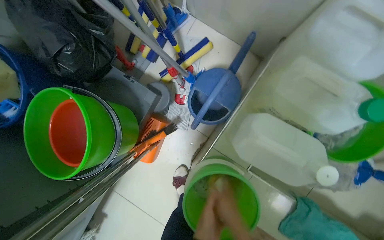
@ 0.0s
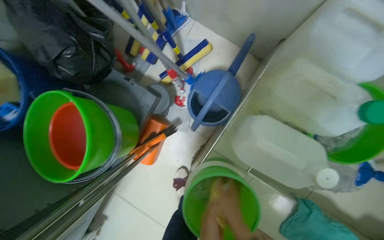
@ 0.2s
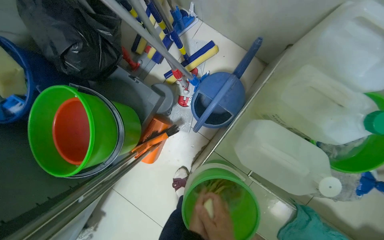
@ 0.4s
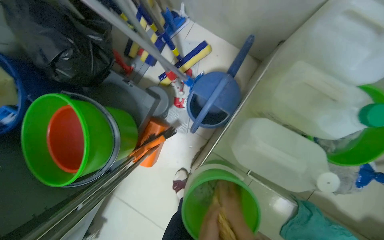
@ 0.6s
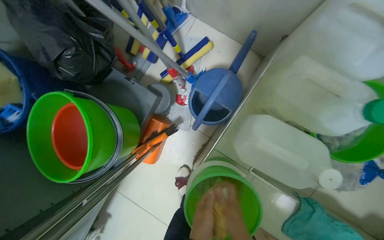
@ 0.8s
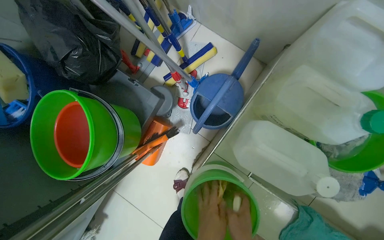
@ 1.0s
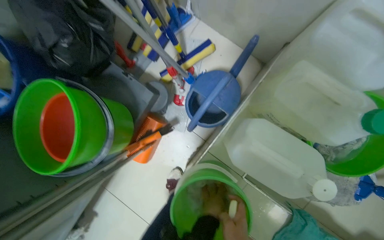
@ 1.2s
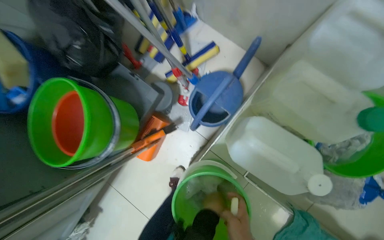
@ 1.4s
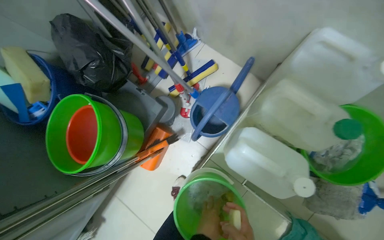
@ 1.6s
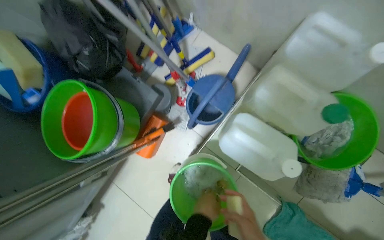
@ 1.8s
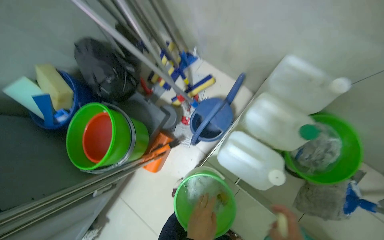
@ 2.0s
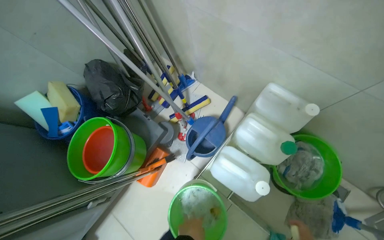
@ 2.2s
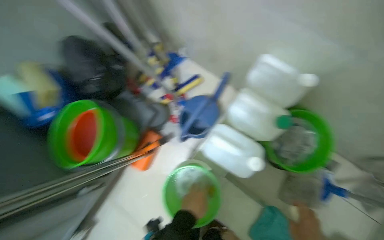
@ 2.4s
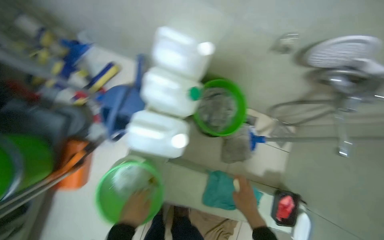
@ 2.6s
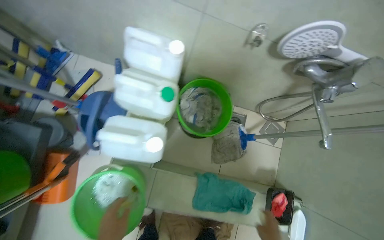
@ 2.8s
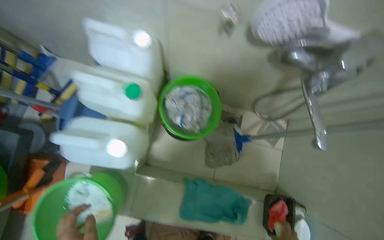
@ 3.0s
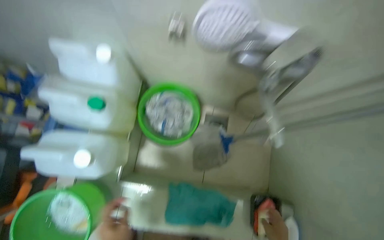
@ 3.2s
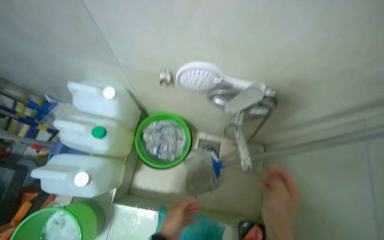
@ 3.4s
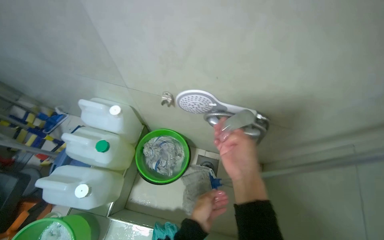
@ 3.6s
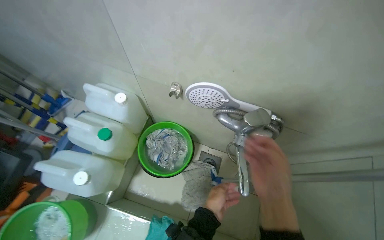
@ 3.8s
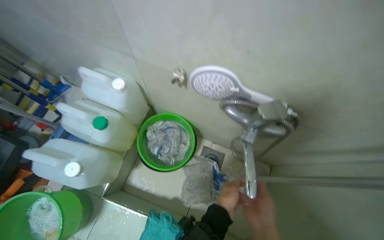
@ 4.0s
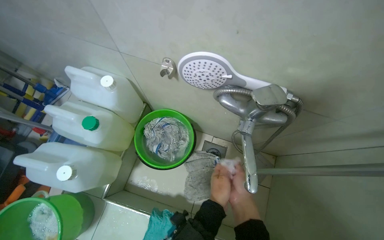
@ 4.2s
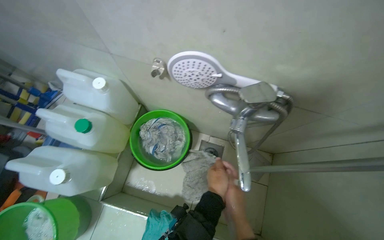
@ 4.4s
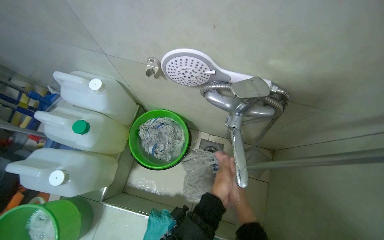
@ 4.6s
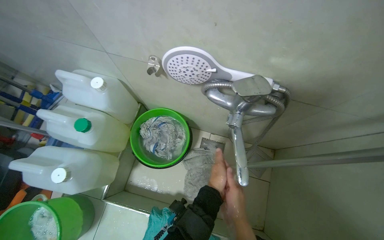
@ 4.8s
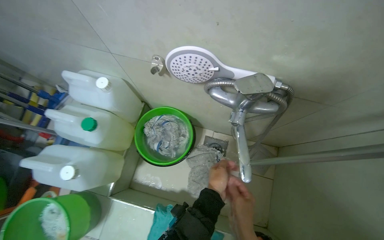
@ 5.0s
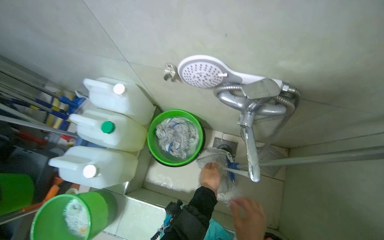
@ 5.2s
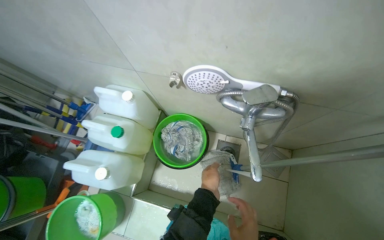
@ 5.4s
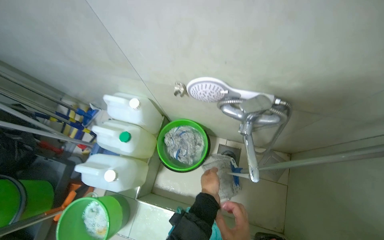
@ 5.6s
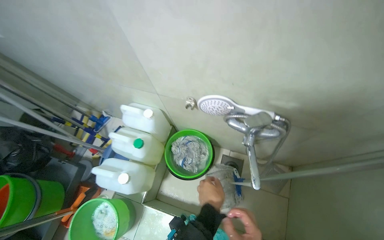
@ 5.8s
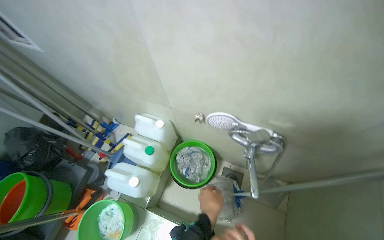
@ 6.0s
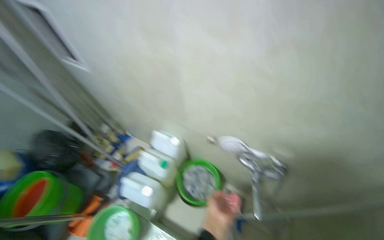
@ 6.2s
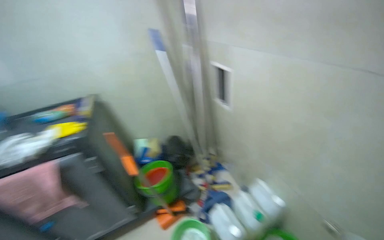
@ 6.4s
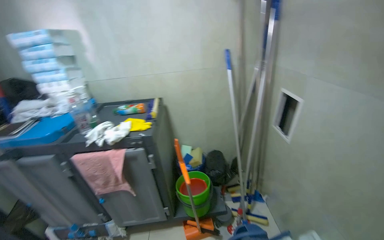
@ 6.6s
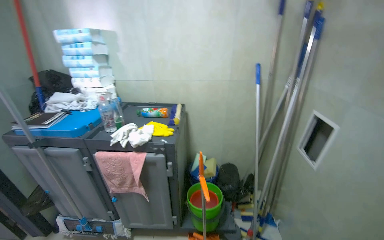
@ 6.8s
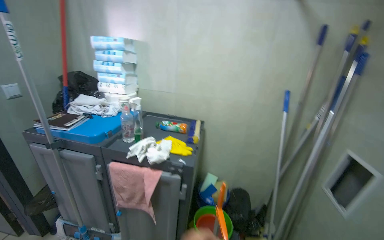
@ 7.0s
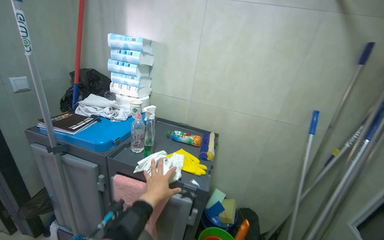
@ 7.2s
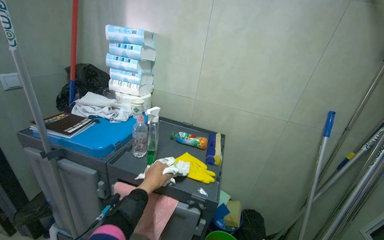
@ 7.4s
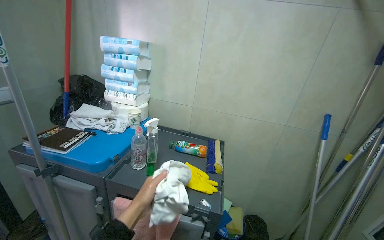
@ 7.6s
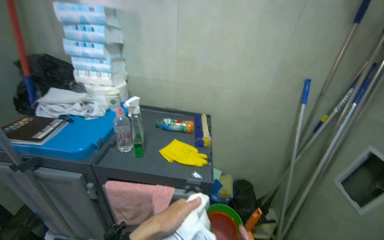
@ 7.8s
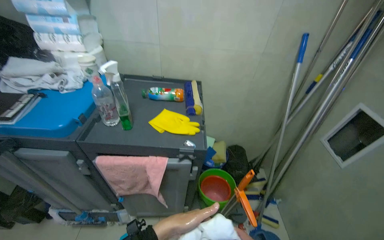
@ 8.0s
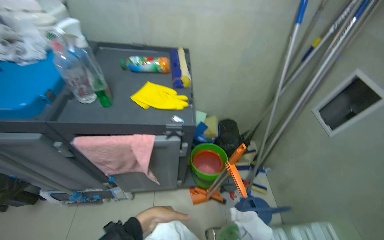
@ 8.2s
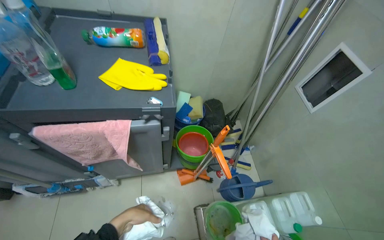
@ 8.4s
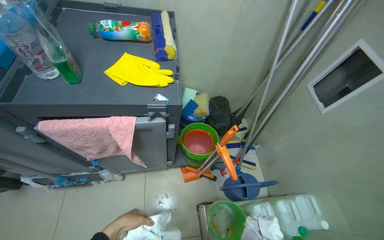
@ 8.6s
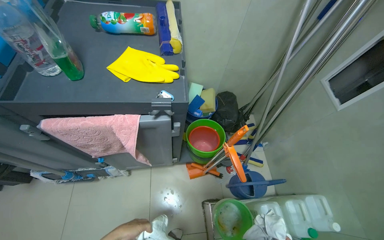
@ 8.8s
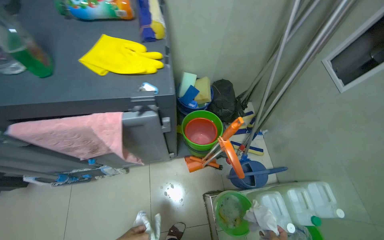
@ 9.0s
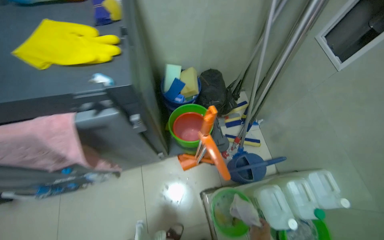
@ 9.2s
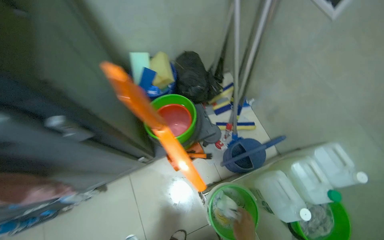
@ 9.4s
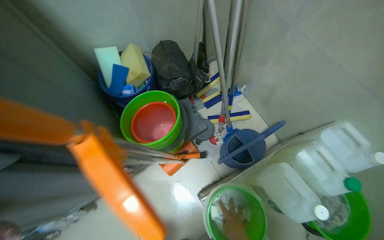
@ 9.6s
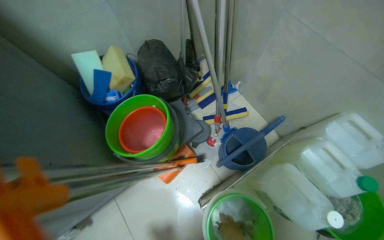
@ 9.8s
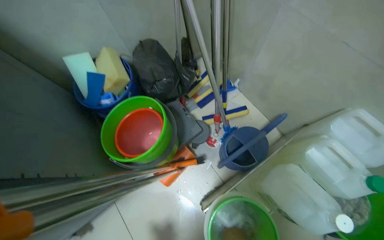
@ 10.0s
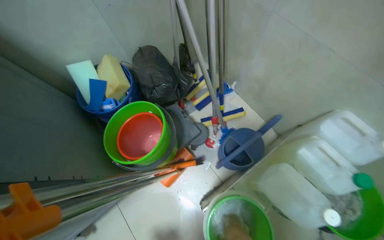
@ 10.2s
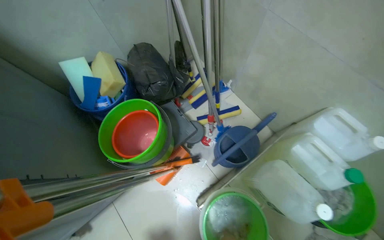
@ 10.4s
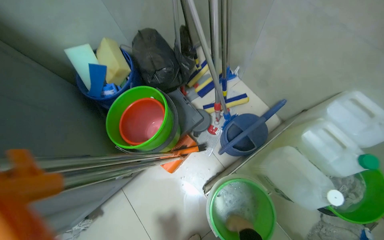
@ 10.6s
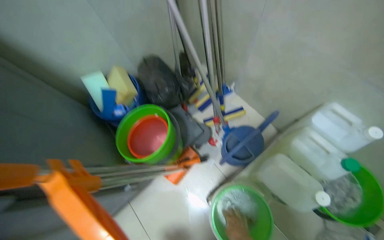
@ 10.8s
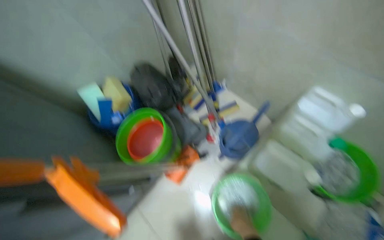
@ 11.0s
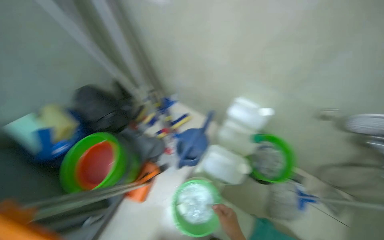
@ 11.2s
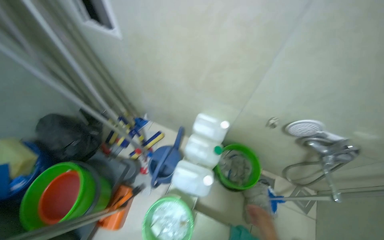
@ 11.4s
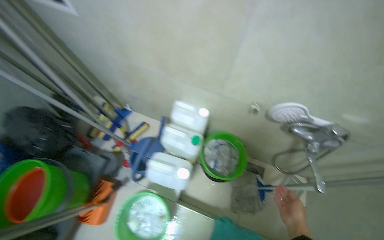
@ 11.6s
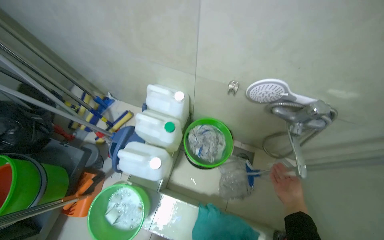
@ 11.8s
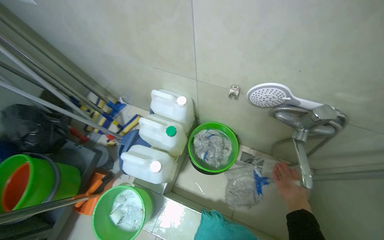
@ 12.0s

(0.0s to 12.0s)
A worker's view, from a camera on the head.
Job: preparing cleaning supplies.
The whole recording: Washing cleaning cloths. The worker washes and rinses cleaning cloths in a bucket with soap and water.
1.6s - 3.0s: The wearer looks some 25 degrees further to the right.
7.6s - 9.0s: The head turns to the right by roughly 20 degrees. The camera pitches downward, by about 45 degrees.
9.0s - 10.4s: The head travels about 40 cm. The scene turns roughly 30 degrees counterclockwise in the picture.
10.4s - 12.0s: The wearer moves to the right, about 50 cm.

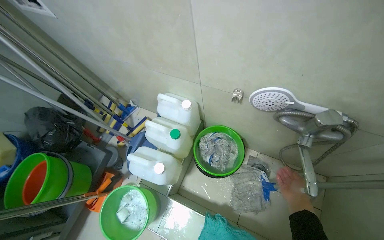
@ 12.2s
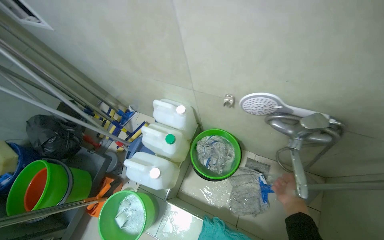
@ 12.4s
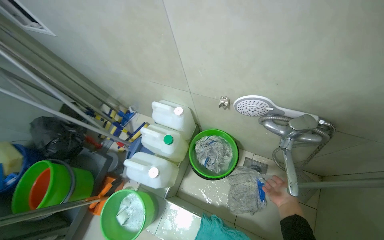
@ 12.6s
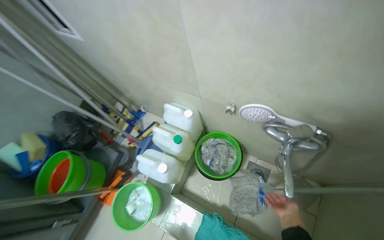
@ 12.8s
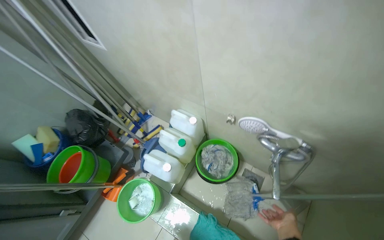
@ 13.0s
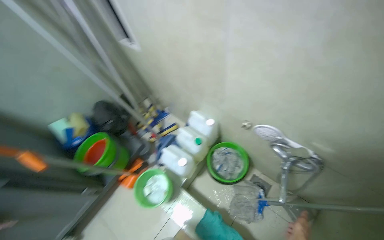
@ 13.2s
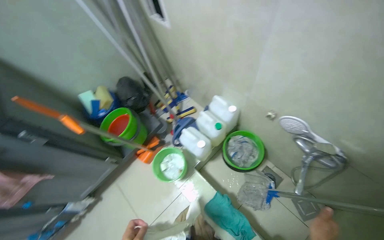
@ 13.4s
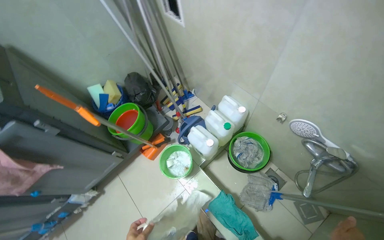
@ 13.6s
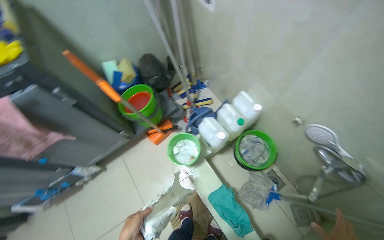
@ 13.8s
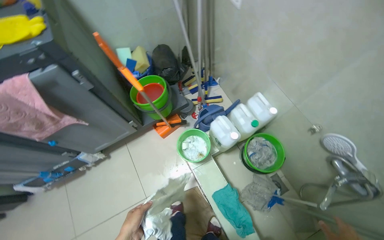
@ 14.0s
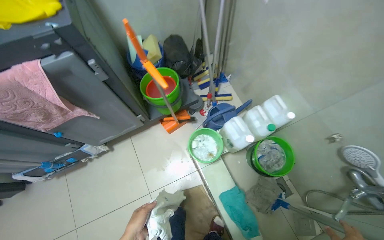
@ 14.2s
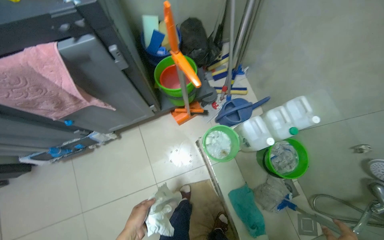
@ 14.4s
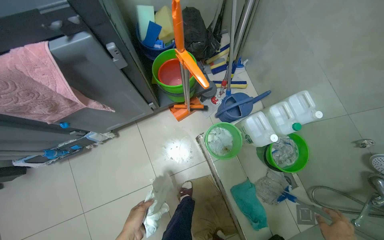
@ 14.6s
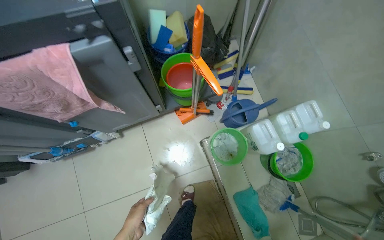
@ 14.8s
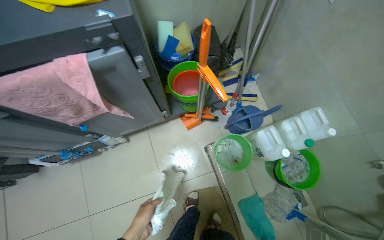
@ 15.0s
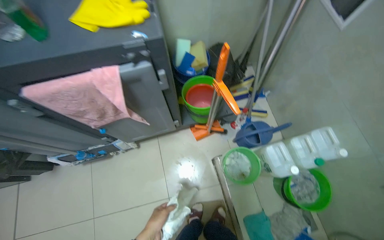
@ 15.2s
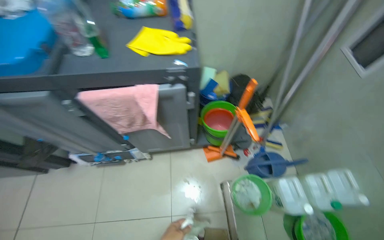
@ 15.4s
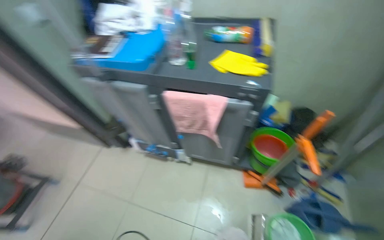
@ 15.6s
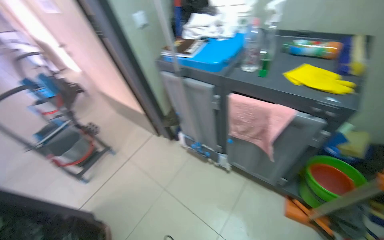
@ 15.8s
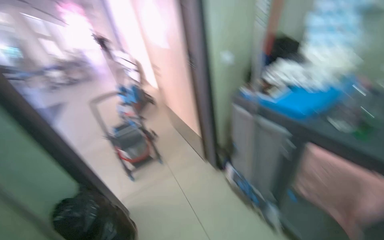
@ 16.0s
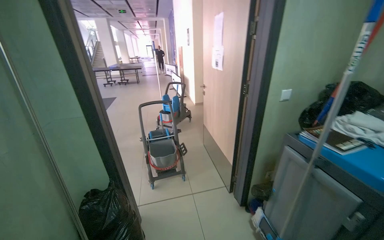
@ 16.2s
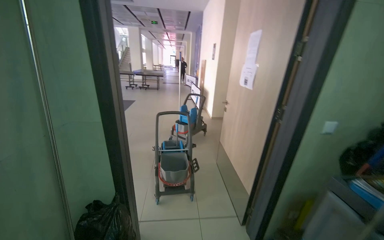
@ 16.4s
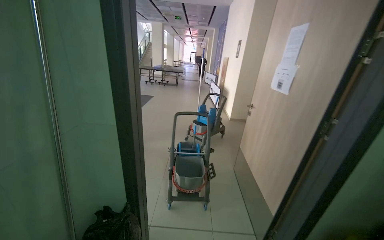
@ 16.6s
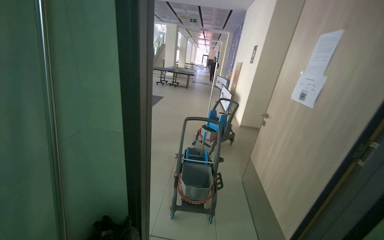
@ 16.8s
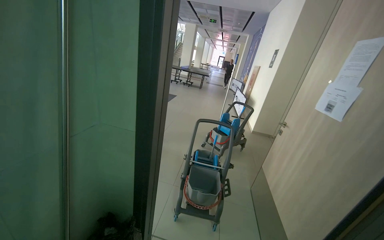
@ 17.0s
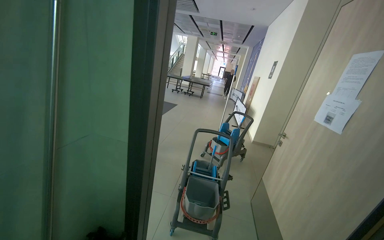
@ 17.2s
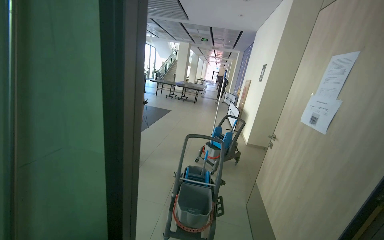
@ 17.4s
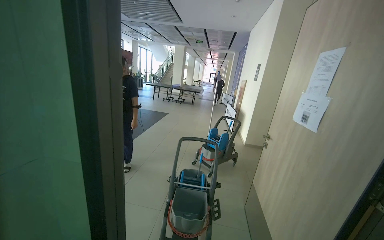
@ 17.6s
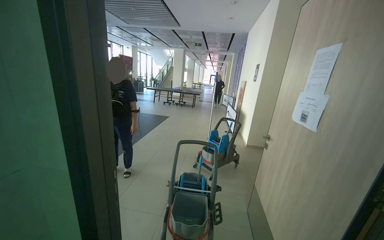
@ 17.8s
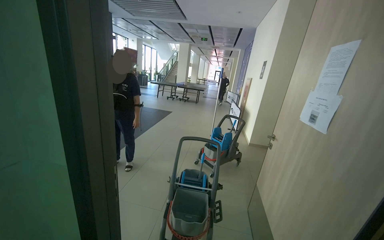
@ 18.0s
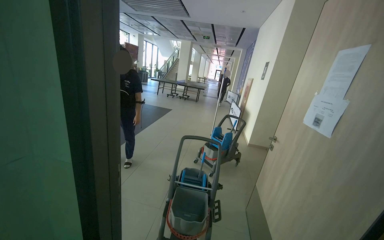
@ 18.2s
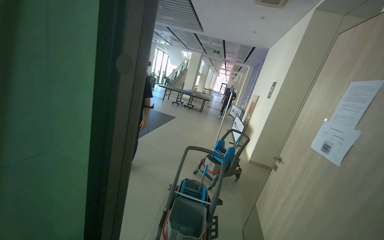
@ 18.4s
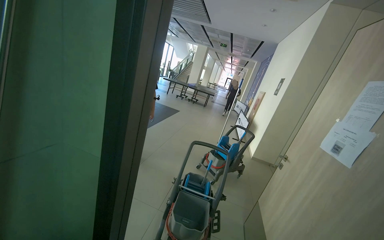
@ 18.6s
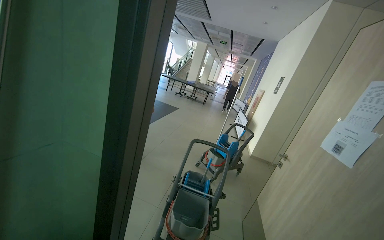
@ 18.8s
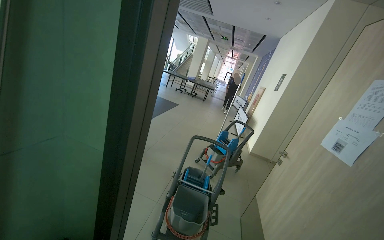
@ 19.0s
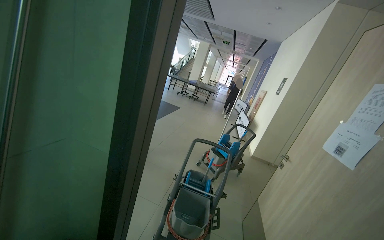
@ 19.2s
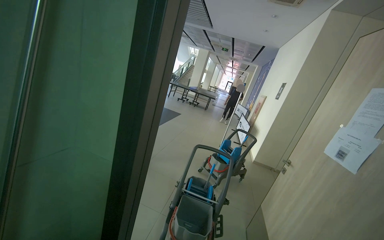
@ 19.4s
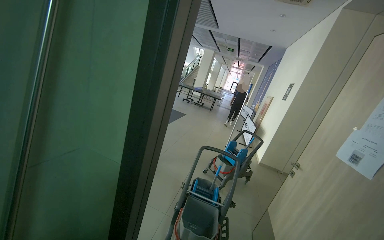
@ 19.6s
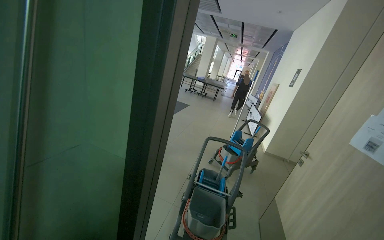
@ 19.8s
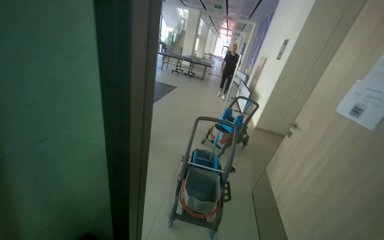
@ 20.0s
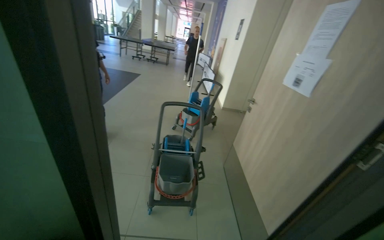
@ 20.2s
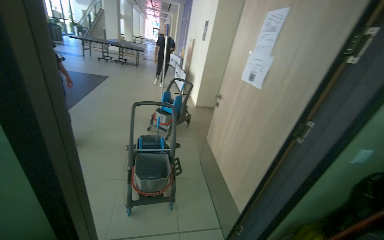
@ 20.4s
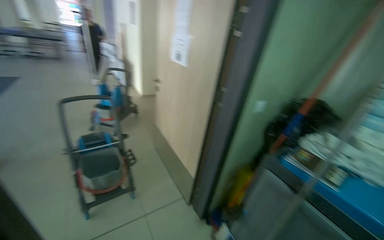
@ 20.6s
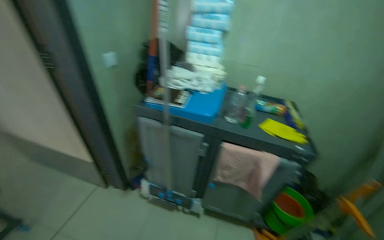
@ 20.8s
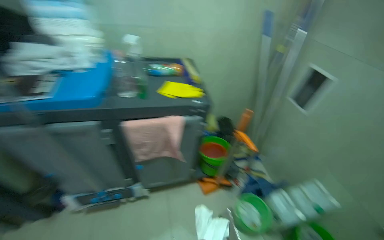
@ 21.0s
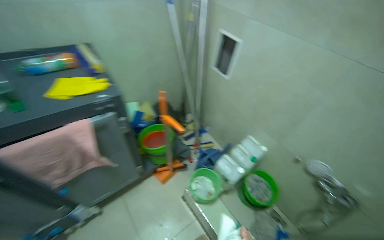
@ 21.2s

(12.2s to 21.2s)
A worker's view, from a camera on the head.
Job: preparing cleaning supplies.
The whole recording: Washing cleaning cloths. The worker washes and rinses cleaning cloths in a bucket with soap and water.
12.2s - 13.8s: The wearer's head swings some 30 degrees to the left.
13.8s - 15.2s: The camera is carried approximately 40 cm.
15.2s - 16.6s: The head travels approximately 70 cm. The wearer looks about 110 degrees further to the left. The wearer looks about 35 degrees further upward.
19.8s - 21.2s: The camera travels some 90 cm. The head rotates some 145 degrees to the right. The view tilts some 45 degrees downward.
